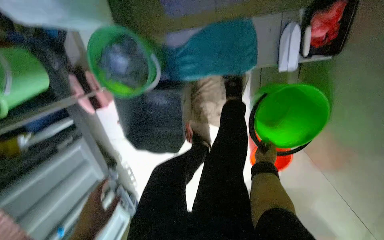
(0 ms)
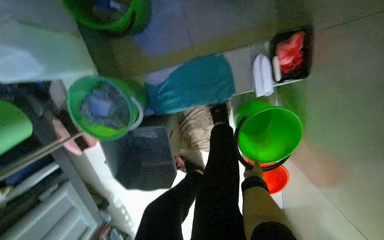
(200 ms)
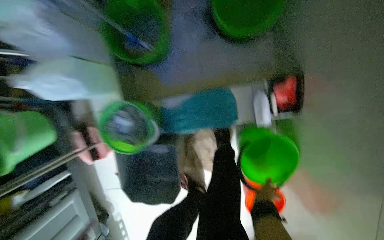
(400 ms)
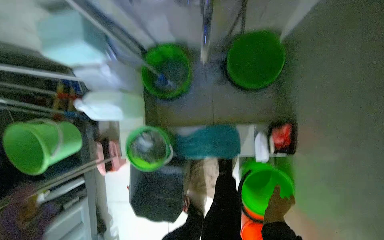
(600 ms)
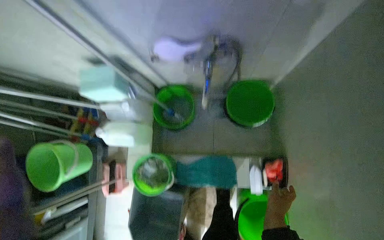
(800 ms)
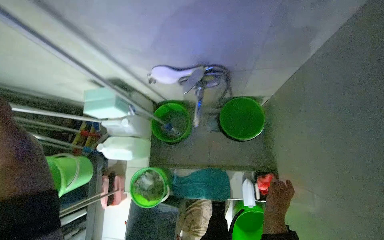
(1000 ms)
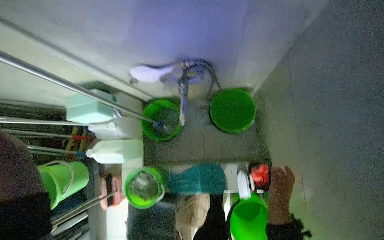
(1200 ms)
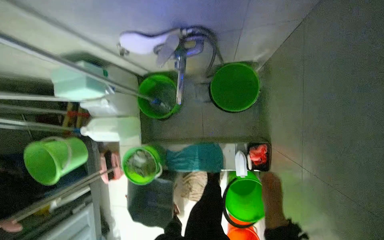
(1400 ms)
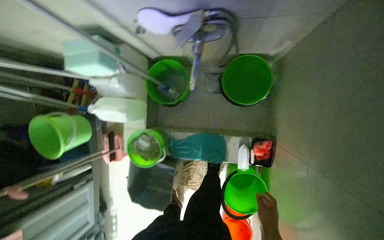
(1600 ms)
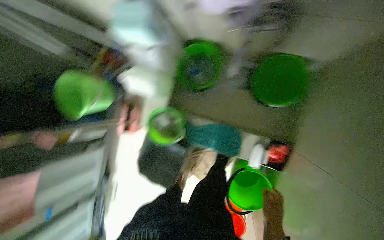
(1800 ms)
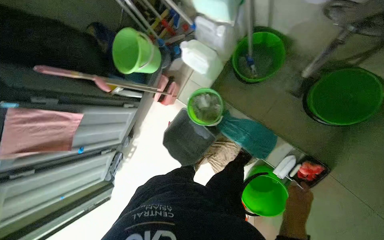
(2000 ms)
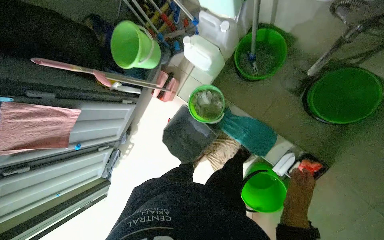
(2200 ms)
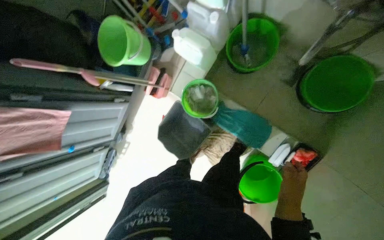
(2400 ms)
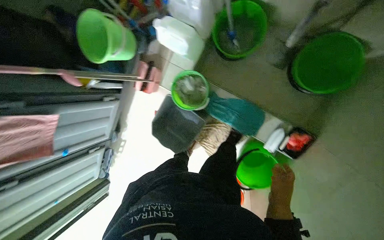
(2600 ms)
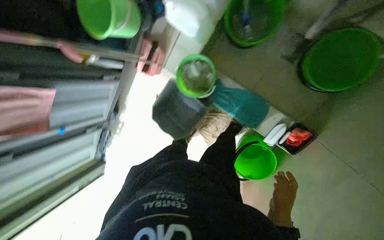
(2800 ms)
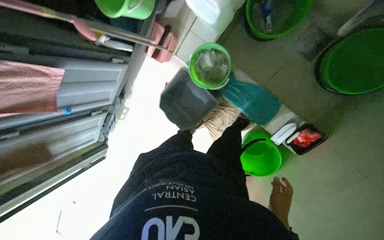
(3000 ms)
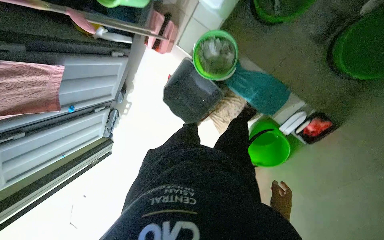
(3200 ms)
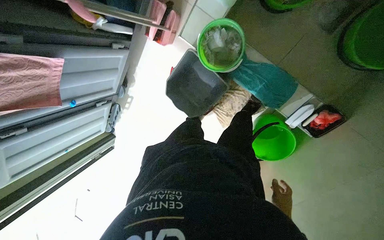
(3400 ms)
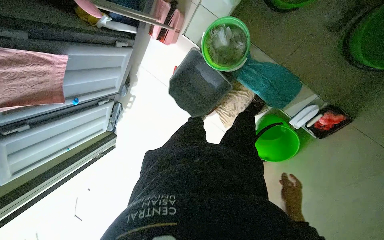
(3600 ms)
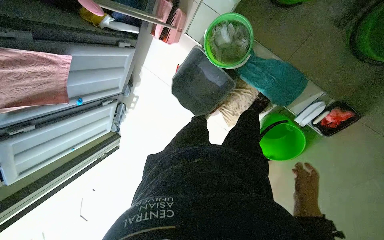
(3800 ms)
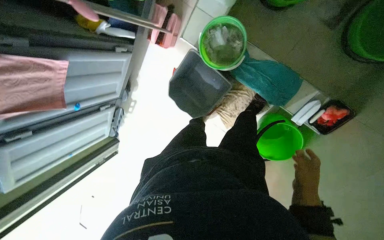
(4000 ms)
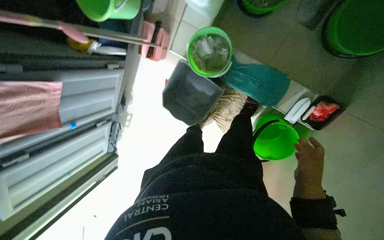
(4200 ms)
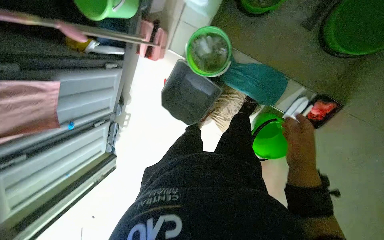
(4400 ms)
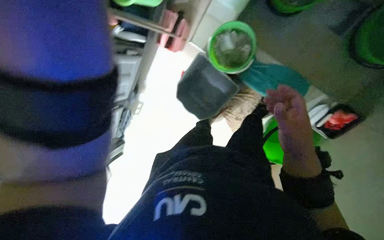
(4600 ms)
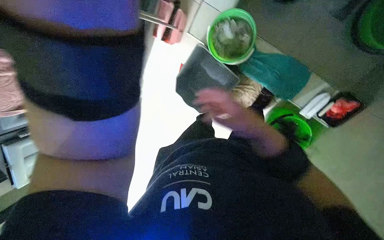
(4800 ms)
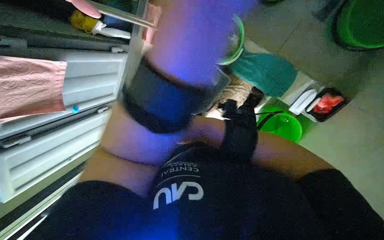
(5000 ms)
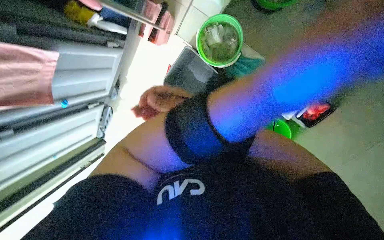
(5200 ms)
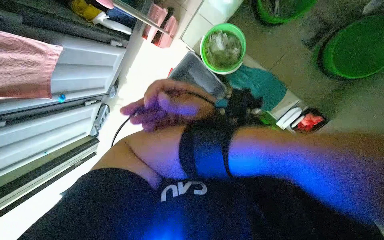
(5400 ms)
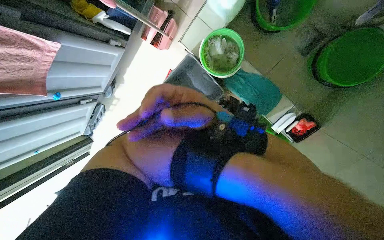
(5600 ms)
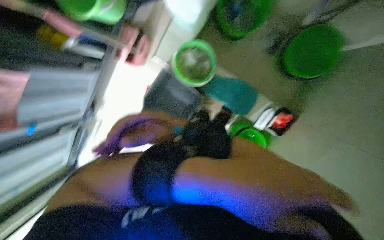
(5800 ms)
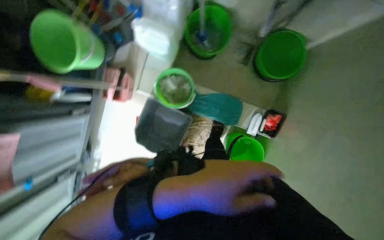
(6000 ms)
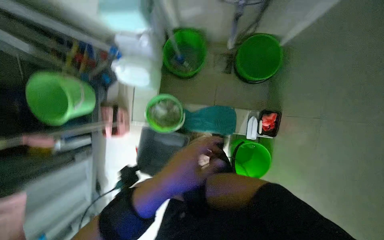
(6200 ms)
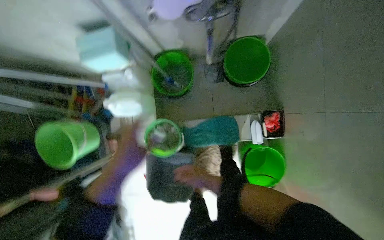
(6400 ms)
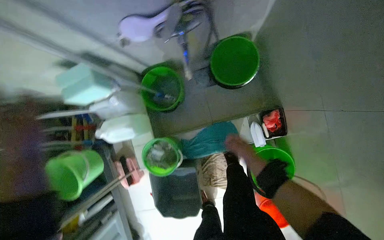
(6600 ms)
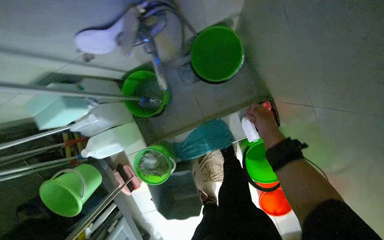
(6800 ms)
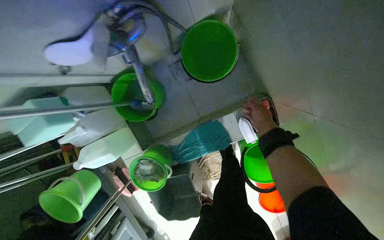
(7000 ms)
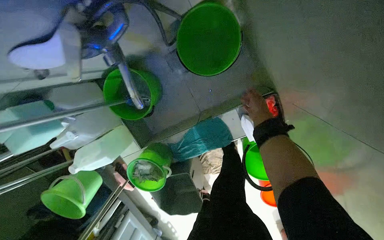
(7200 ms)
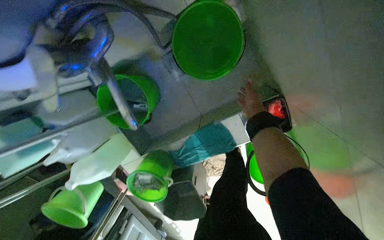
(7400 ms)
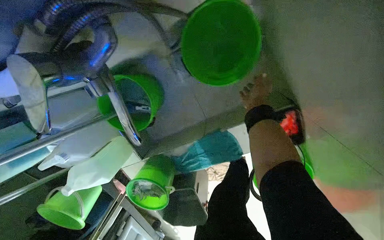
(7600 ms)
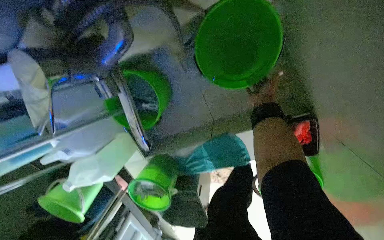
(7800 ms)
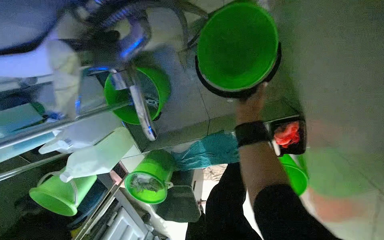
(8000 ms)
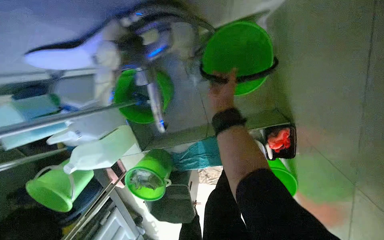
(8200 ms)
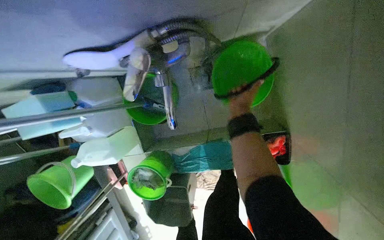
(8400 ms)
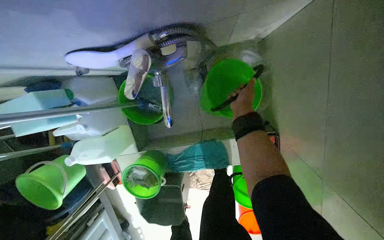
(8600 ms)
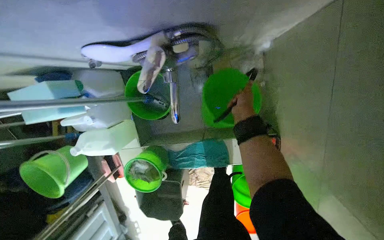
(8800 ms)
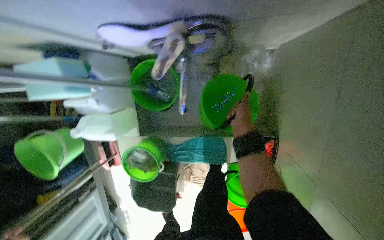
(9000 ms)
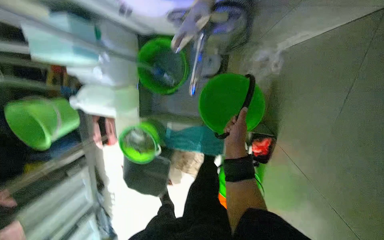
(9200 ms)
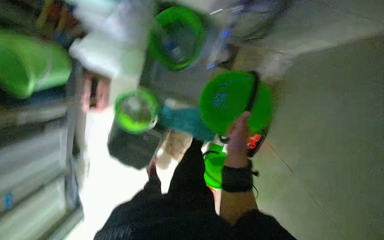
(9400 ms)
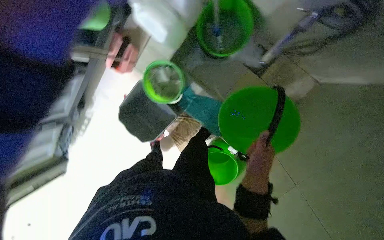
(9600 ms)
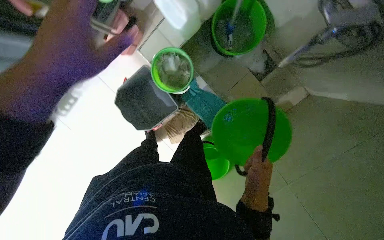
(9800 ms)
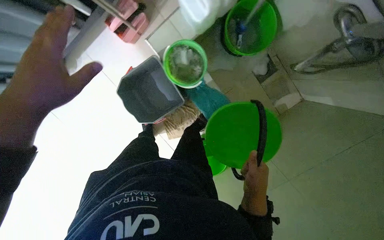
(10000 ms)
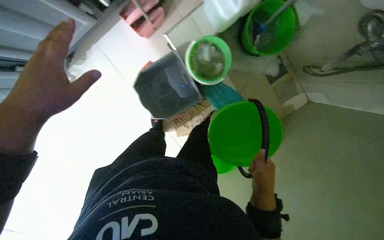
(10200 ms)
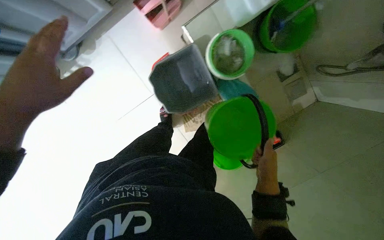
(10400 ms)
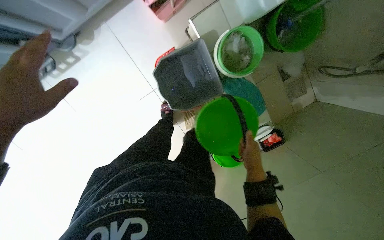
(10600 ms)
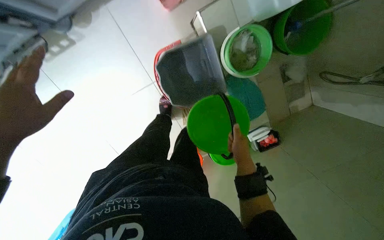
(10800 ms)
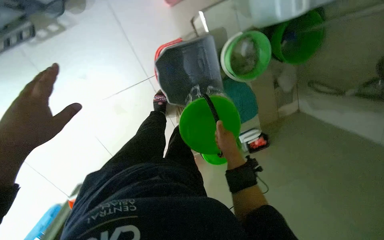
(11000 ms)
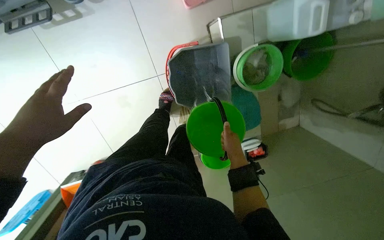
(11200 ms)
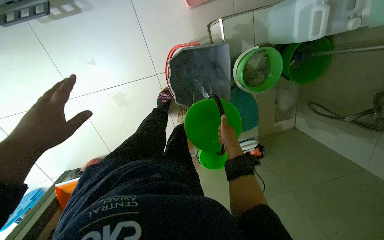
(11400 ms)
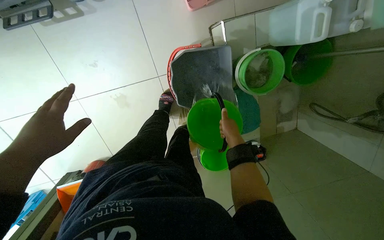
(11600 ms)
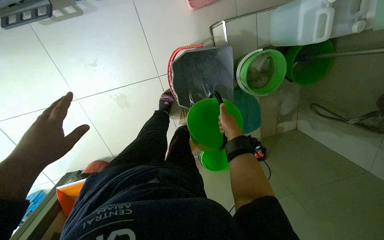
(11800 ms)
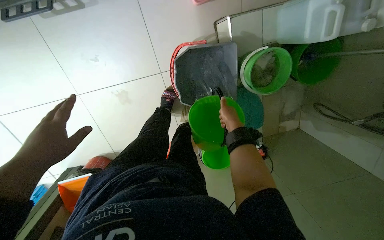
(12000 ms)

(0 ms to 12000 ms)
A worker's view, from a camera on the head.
Job: preparing cleaning supplies.
The whole recording: Preparing mop bucket with solution. The worker fills buckets with water from a tap and adds cleaning solution to the mop bucket.
0 ms - 1600 ms: The wearer looks about 20 degrees further upward.
1600 ms - 3000 ms: The wearer looks roughly 20 degrees further downward. Everything in view rotates about 35 degrees clockwise.
3000 ms - 4400 ms: The right hand goes about 10 cm up the picture.
4400 ms - 6000 ms: The head turns to the right by roughly 15 degrees. The right hand goes some 40 cm to the left.
6000 ms - 7600 ms: The head travels some 70 cm. The scene rotates counterclockwise by roughly 45 degrees.
7600 ms - 9000 ms: The right hand travels nearer to the camera by approximately 25 cm, and reaches roughly 25 cm to the left, then returns.
9000 ms - 10400 ms: The camera travels roughly 50 cm. The camera sweeps to the right, by some 20 degrees. The wearer looks approximately 20 degrees further downward. Everything in view rotates approximately 60 degrees clockwise.
10400 ms - 12000 ms: The right hand travels up the picture and to the left by roughly 30 cm.

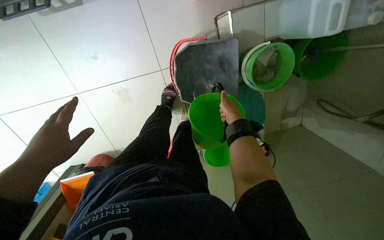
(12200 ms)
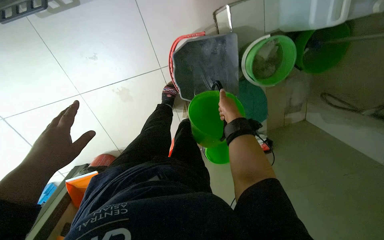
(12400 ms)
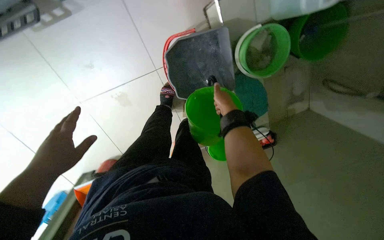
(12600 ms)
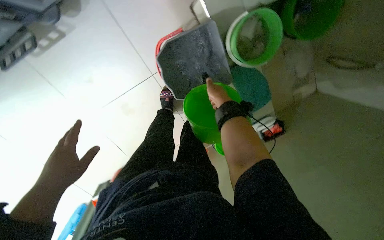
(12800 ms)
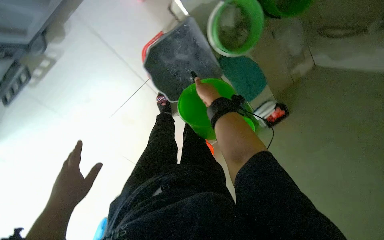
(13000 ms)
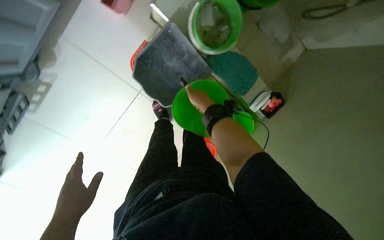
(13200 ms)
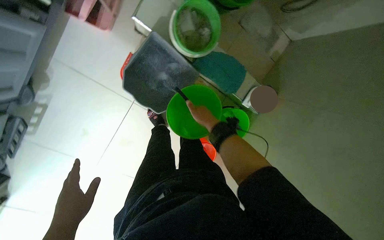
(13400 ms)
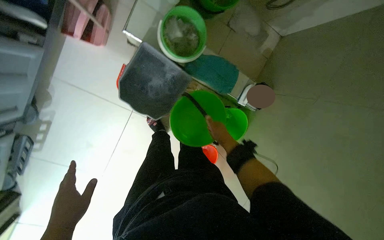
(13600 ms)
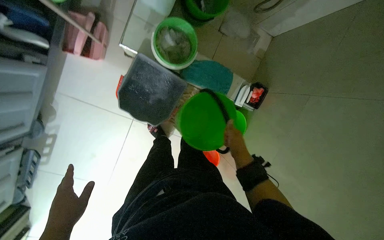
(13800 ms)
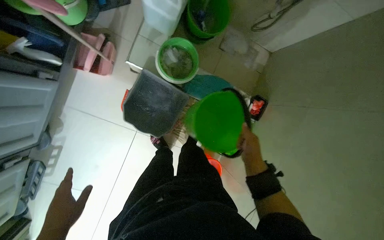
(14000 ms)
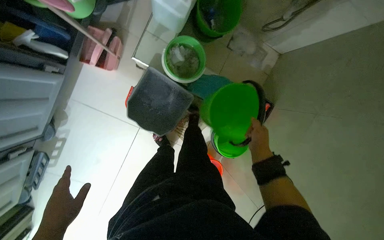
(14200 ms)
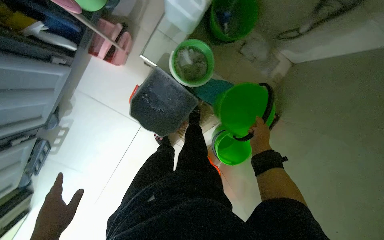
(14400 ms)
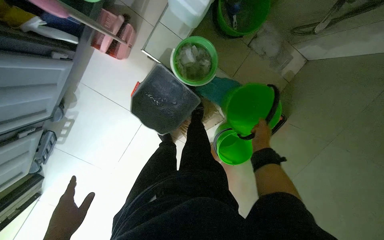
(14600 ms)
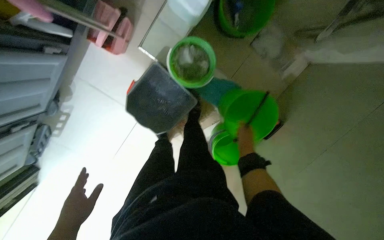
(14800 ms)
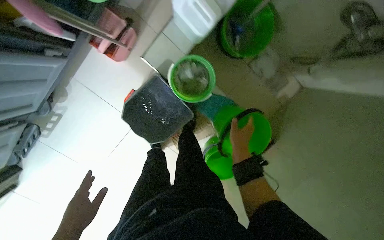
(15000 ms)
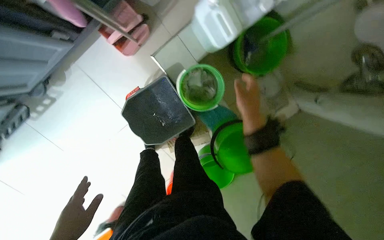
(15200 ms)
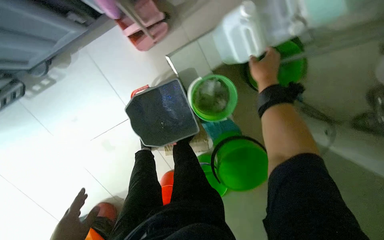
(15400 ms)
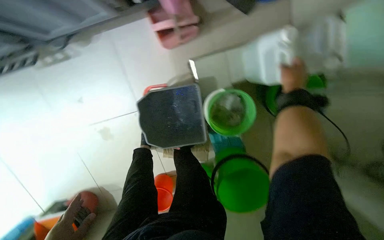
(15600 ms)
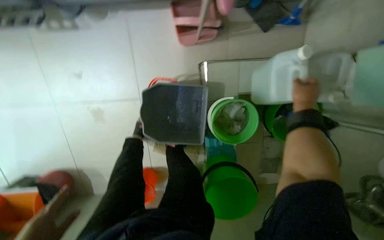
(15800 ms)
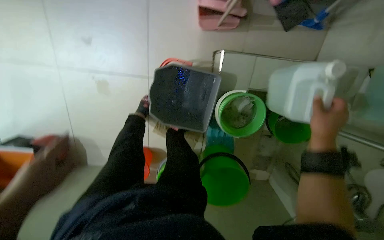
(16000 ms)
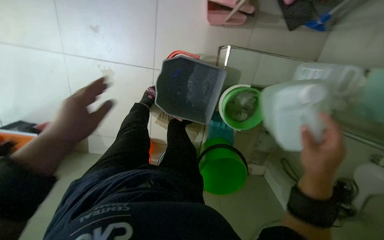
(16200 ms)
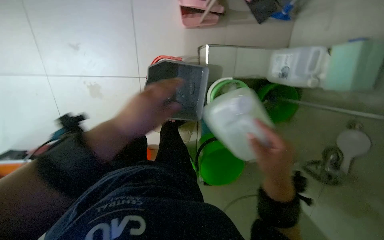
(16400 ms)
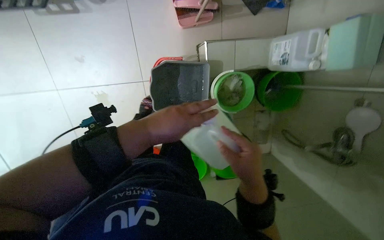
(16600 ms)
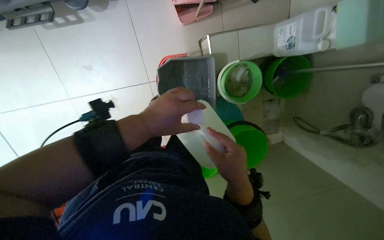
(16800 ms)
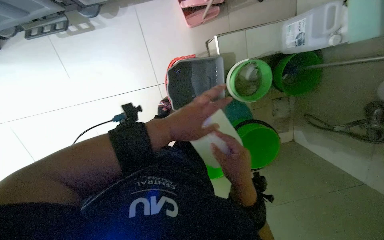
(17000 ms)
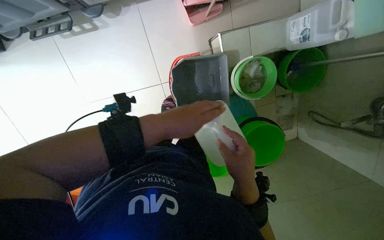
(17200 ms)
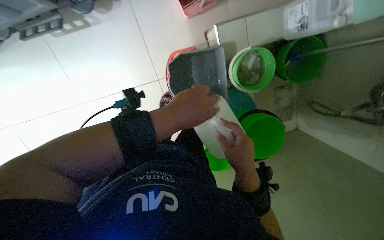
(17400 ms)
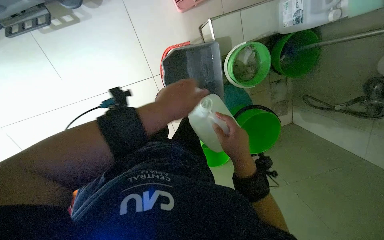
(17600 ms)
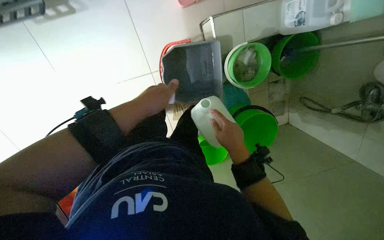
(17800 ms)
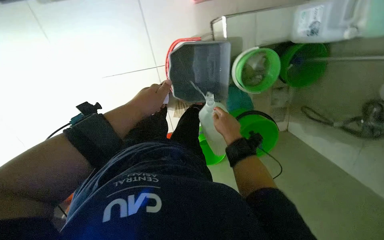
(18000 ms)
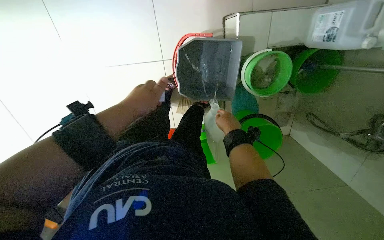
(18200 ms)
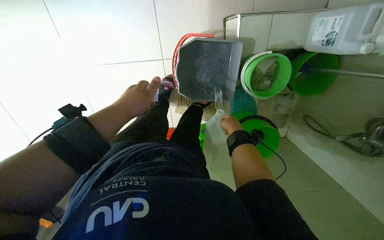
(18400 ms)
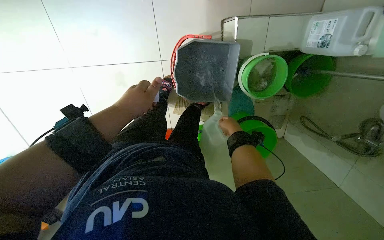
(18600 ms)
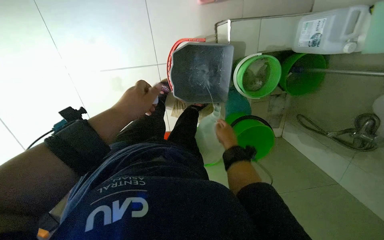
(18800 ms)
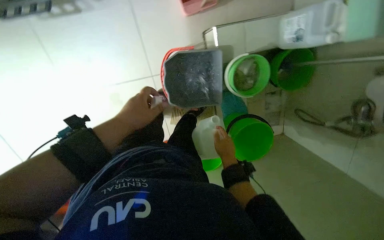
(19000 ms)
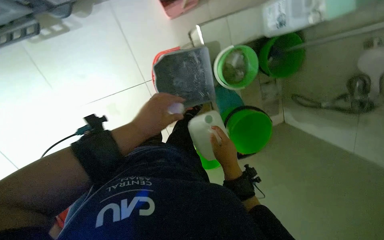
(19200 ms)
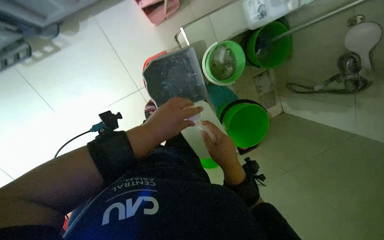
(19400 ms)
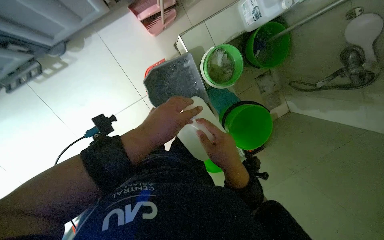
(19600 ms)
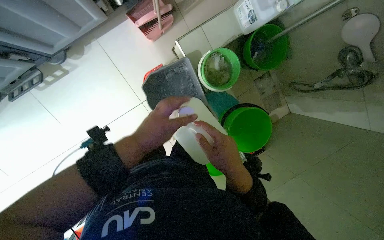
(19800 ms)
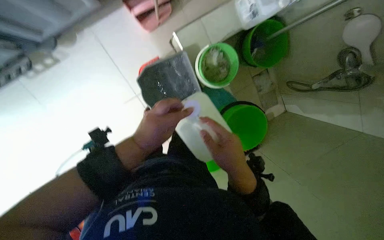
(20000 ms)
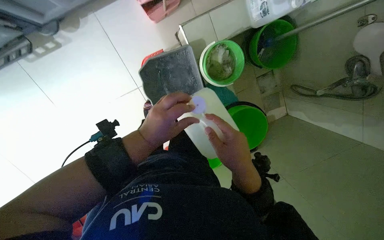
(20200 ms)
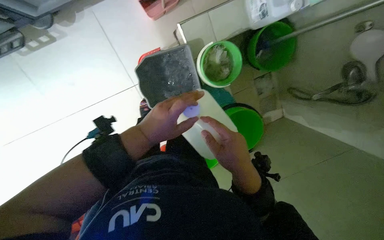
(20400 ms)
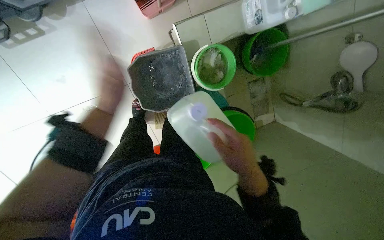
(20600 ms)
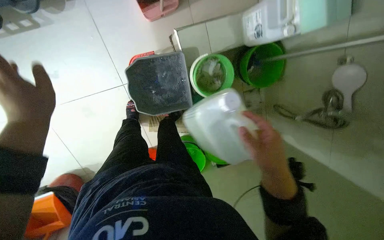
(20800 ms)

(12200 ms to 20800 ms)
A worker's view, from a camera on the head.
Job: preparing cleaning supplies.
The whole recording: Preparing mop bucket with solution. The worker fills buckets with water from a tap and adds cleaning solution to the mop bucket.
12200 ms - 13600 ms: Everything in view rotates roughly 45 degrees counterclockwise.
13600 ms - 15000 ms: The right hand shifts about 10 cm to the right.
15000 ms - 16600 ms: Everything in view rotates roughly 40 degrees clockwise.
16600 ms - 18000 ms: The right hand moves farther from the camera, roughly 20 cm.
18000 ms - 19400 ms: The left hand travels to the right by approximately 10 cm. Meanwhile the right hand is displaced down the picture and nearer to the camera by some 20 cm.
19400 ms - 20800 ms: The right hand heads to the right, covering roughly 20 cm.
